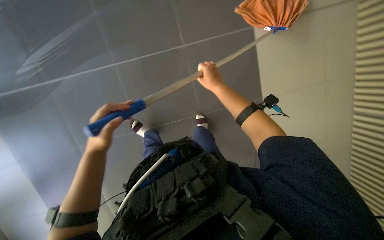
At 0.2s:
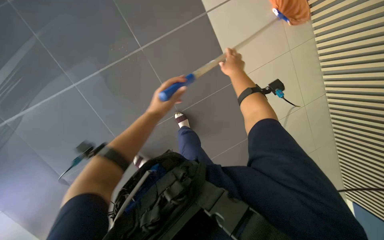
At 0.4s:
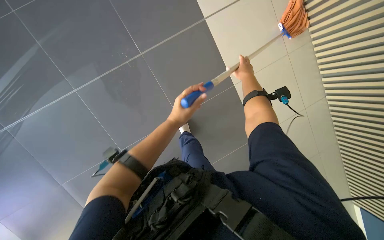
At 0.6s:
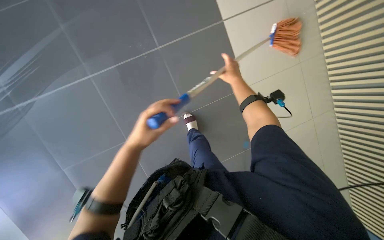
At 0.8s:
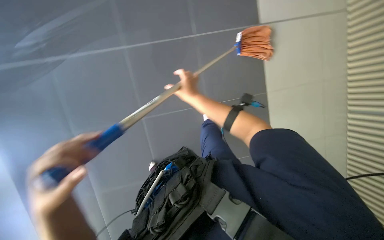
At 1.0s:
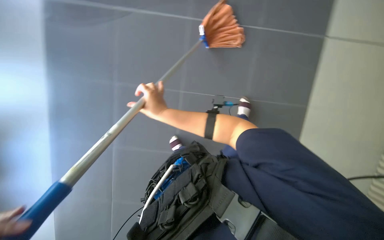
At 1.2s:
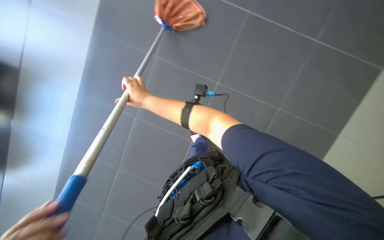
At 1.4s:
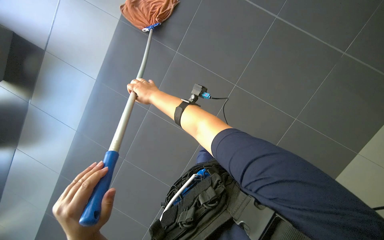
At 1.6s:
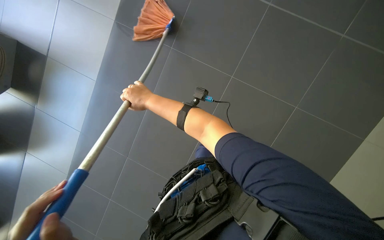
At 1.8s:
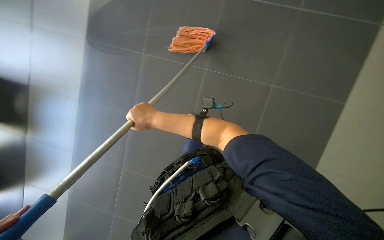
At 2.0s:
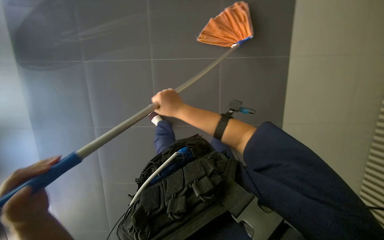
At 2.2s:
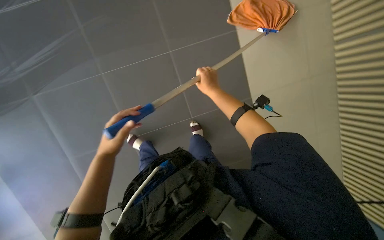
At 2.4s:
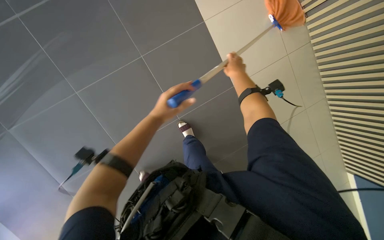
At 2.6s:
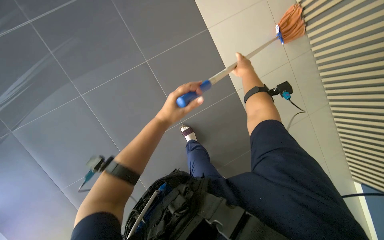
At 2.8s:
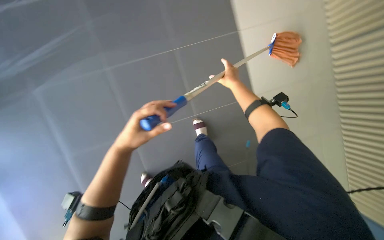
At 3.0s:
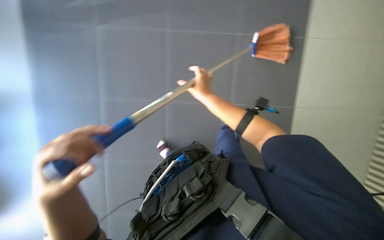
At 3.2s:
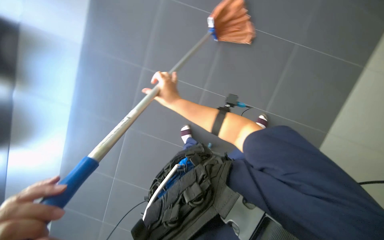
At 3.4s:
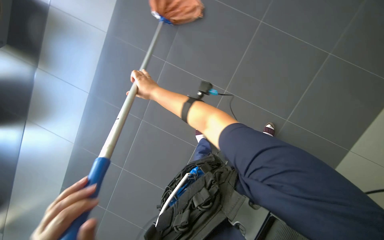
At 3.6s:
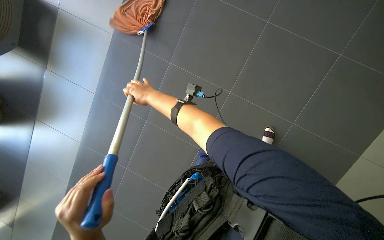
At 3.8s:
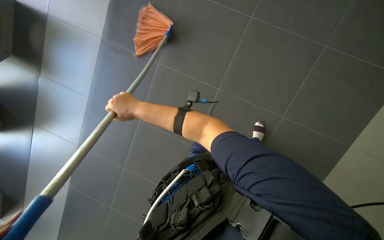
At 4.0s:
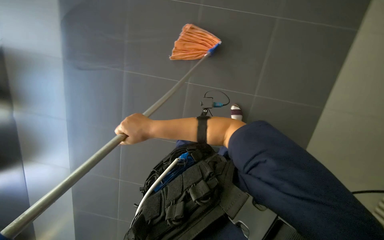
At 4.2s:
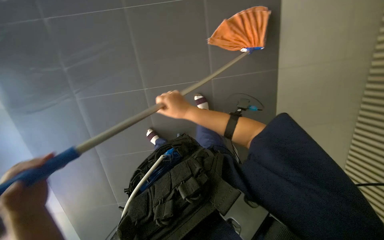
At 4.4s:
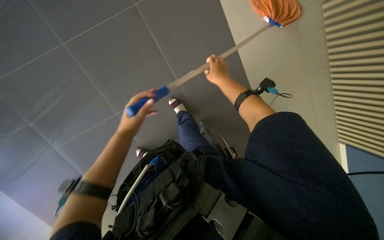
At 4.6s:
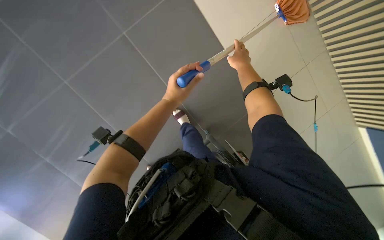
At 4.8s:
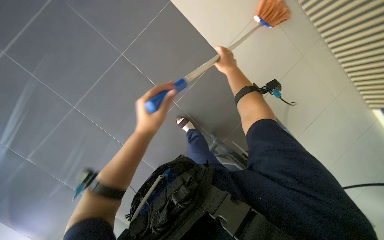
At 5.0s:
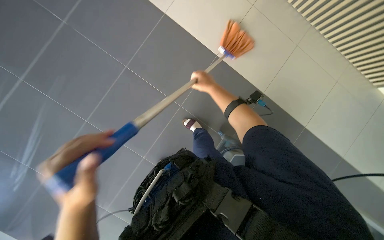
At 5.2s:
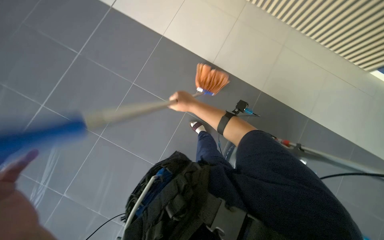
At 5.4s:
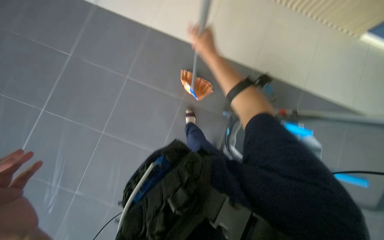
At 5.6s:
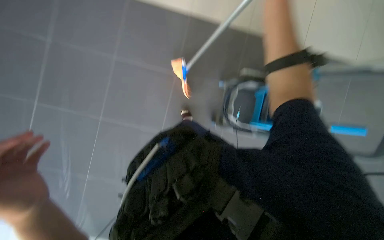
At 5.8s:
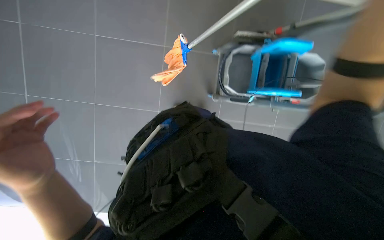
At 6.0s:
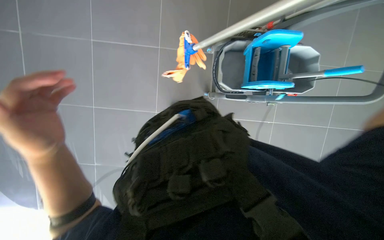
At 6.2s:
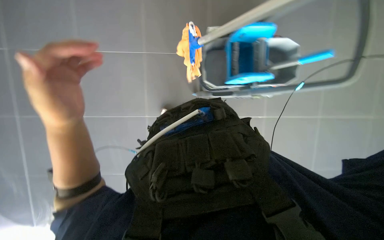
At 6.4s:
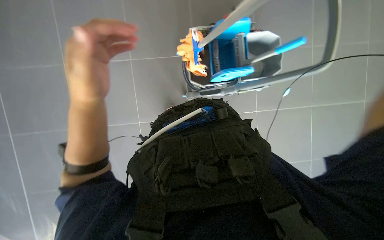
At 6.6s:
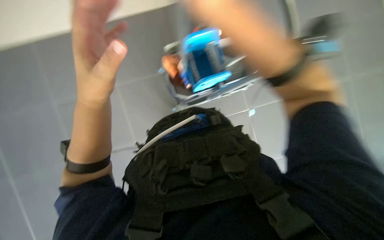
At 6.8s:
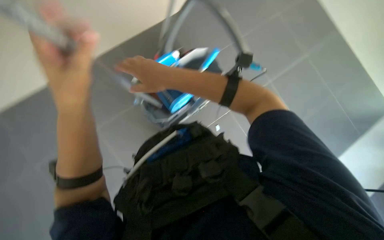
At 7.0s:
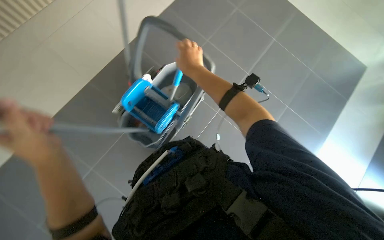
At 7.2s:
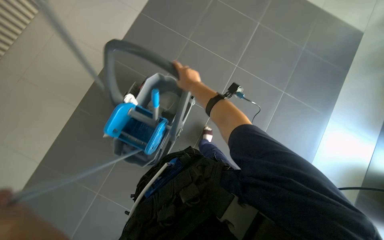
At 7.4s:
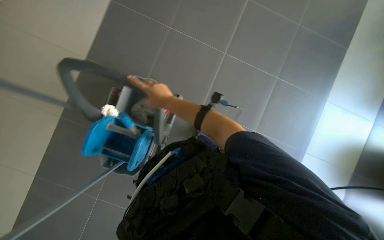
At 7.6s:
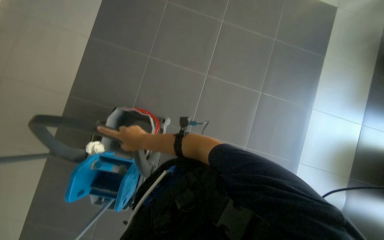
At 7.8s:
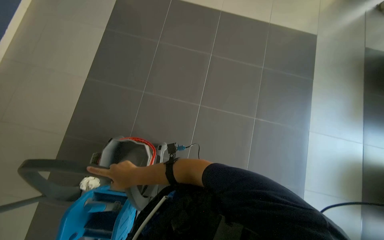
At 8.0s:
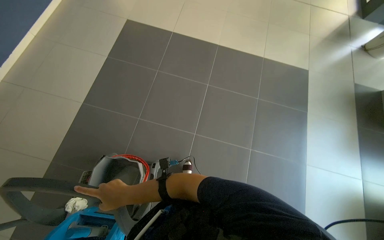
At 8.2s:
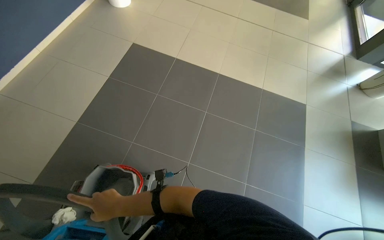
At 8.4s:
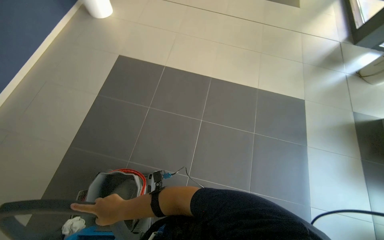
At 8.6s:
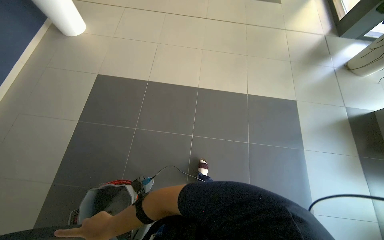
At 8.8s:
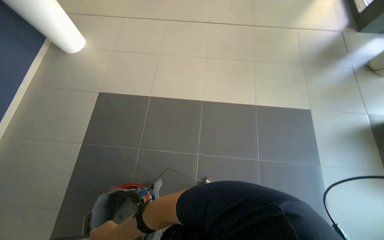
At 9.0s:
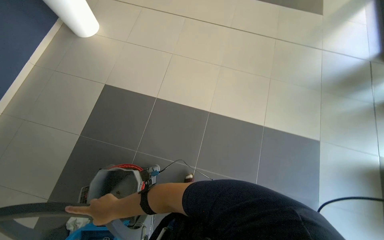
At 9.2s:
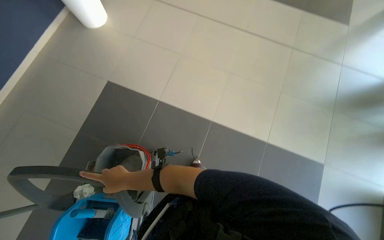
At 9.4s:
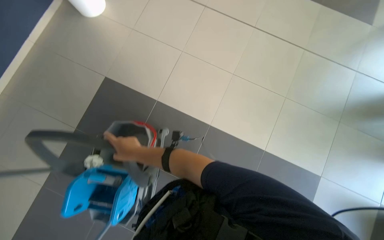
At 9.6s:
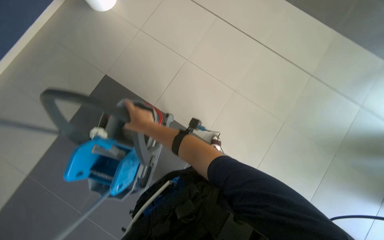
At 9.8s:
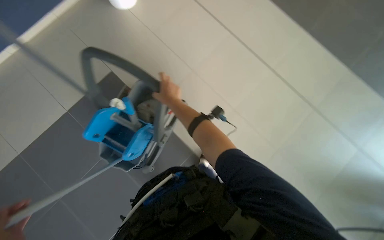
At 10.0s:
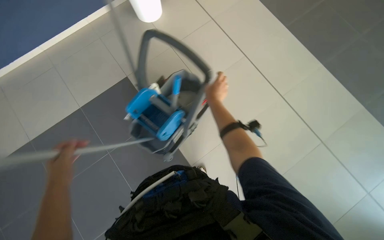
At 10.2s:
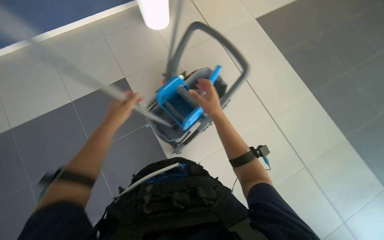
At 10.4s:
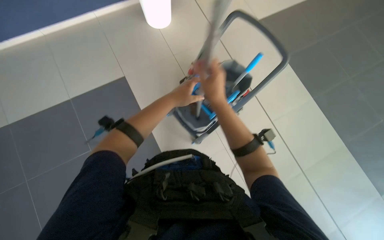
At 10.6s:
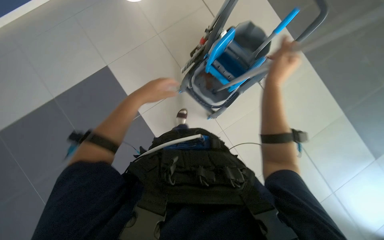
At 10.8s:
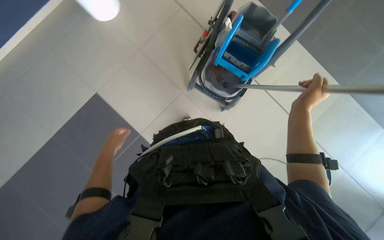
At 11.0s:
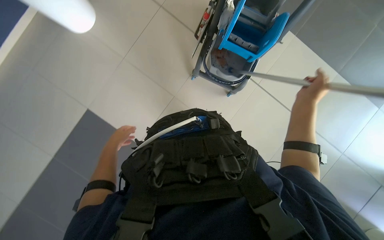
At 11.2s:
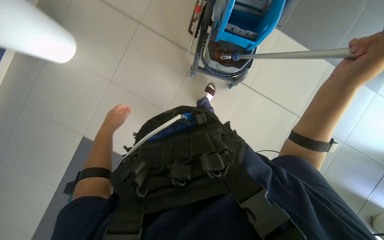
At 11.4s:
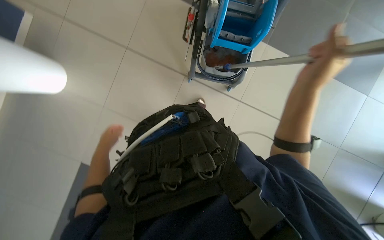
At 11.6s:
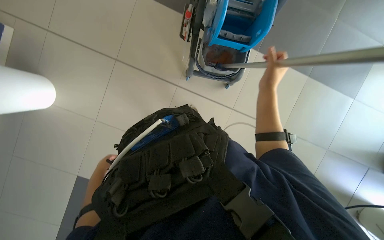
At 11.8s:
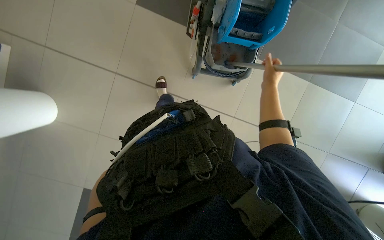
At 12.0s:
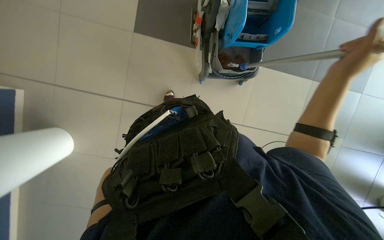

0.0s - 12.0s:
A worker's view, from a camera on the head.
Job: mopping floor.
The whole recording: Mopping floor. The worker continues mopping the tiled floor with a white mop head.
1.6s - 3.0s: The camera is aimed some 20 degrees further to the right. The right hand goes roughly 30 cm to the right.
3.0s - 4.4s: The right hand moves roughly 10 cm to the left and comes back.
4.4s - 6.0s: The scene turns approximately 30 degrees counterclockwise in the picture.
6.0s - 7.6s: The wearer looks about 35 degrees further to the right.
7.6s - 9.0s: The wearer moves some 80 cm. The wearer looks roughly 20 degrees further upward.
9.0s - 10.4s: The right hand moves up the picture and to the right, roughly 60 cm.
10.4s - 12.0s: The right hand shifts about 25 cm to the right and nearer to the camera.

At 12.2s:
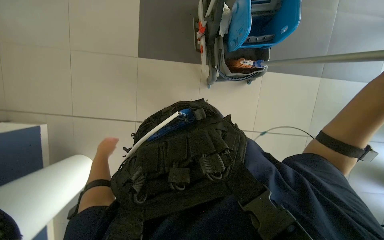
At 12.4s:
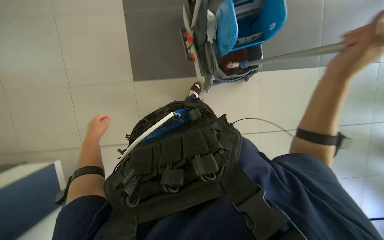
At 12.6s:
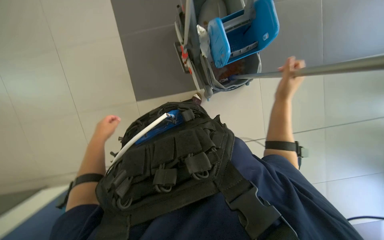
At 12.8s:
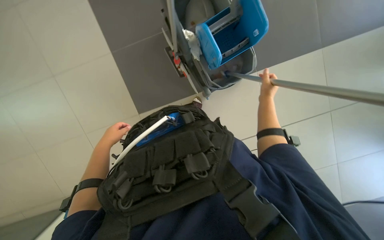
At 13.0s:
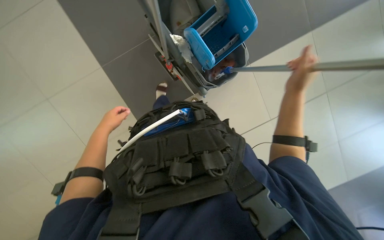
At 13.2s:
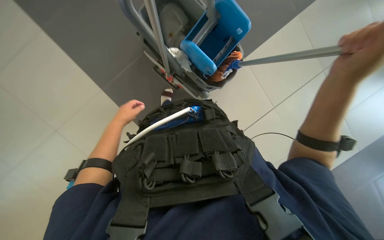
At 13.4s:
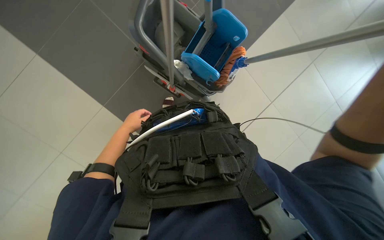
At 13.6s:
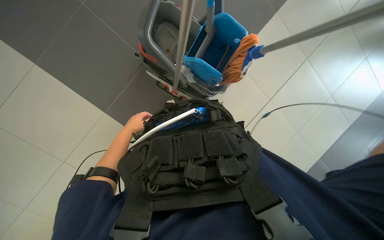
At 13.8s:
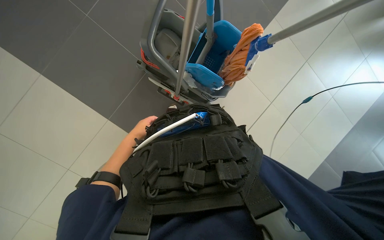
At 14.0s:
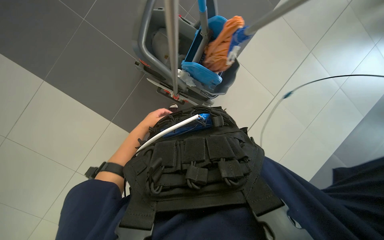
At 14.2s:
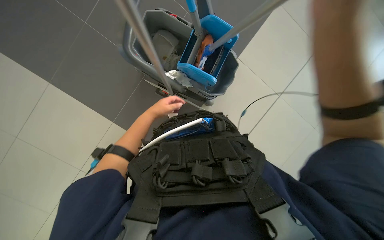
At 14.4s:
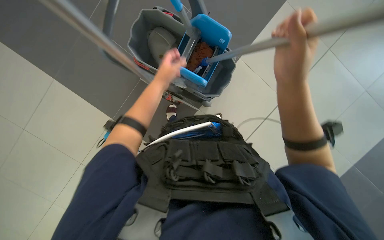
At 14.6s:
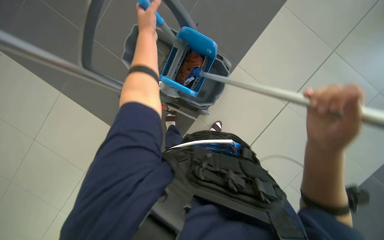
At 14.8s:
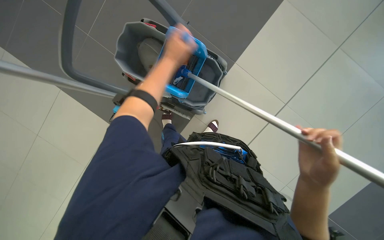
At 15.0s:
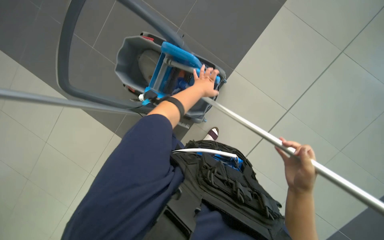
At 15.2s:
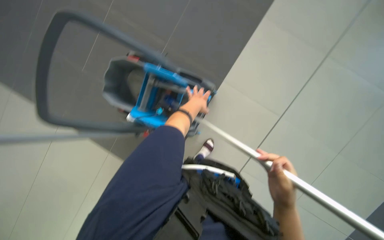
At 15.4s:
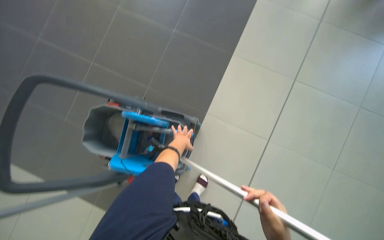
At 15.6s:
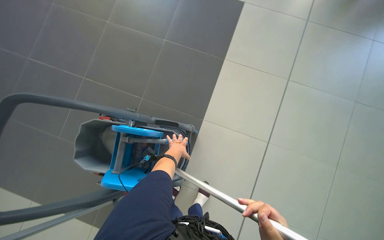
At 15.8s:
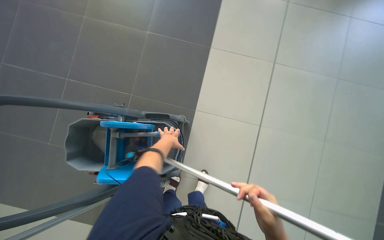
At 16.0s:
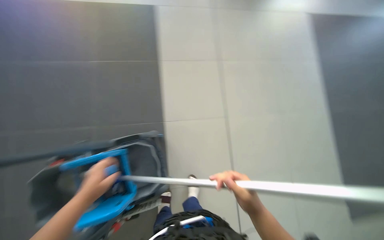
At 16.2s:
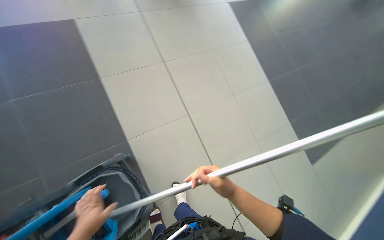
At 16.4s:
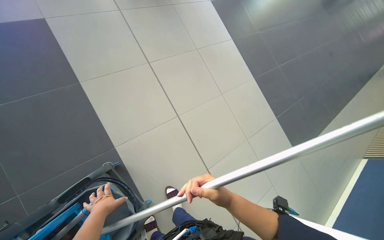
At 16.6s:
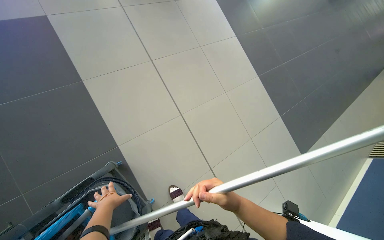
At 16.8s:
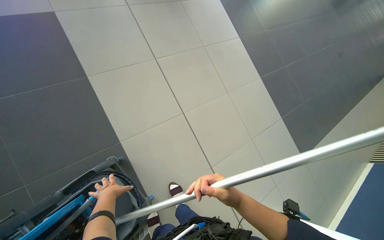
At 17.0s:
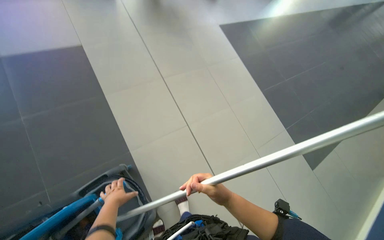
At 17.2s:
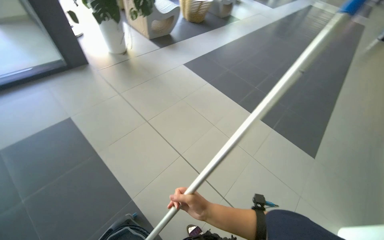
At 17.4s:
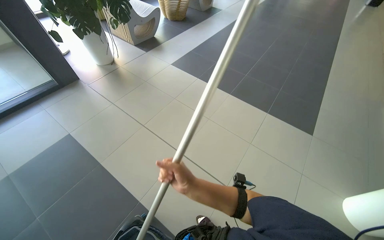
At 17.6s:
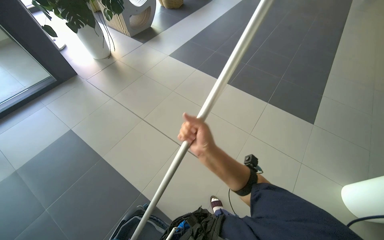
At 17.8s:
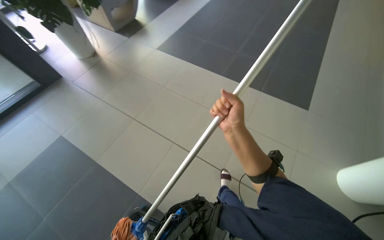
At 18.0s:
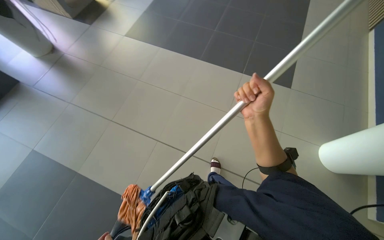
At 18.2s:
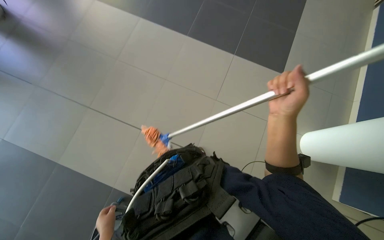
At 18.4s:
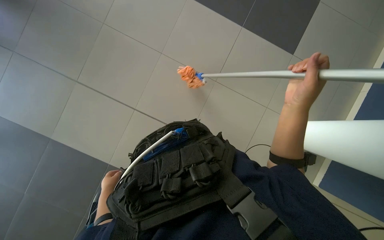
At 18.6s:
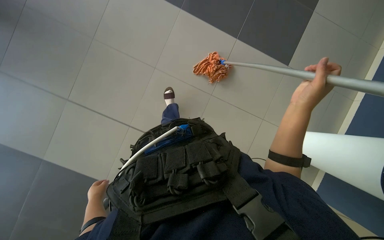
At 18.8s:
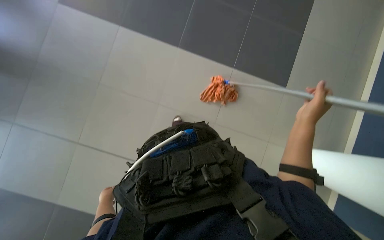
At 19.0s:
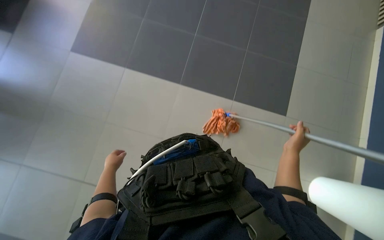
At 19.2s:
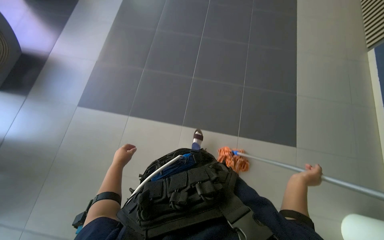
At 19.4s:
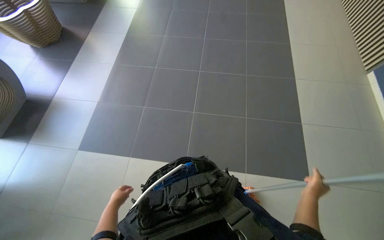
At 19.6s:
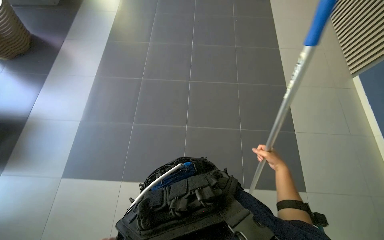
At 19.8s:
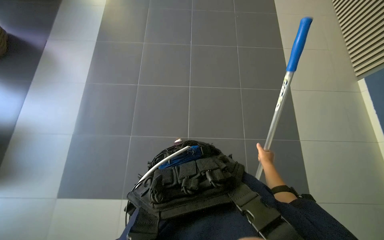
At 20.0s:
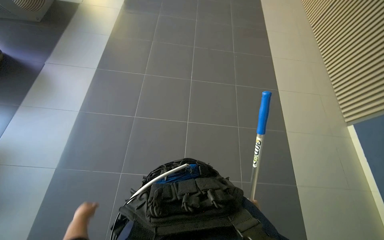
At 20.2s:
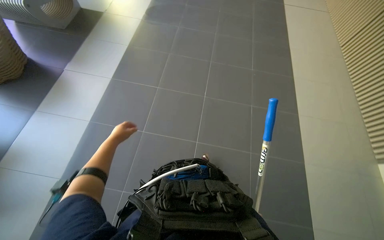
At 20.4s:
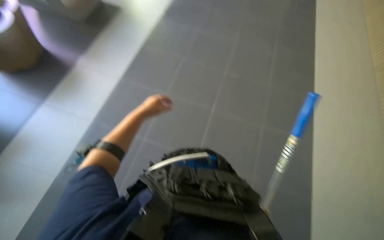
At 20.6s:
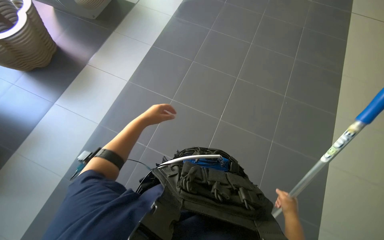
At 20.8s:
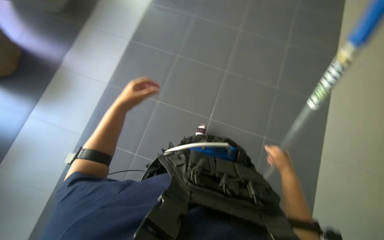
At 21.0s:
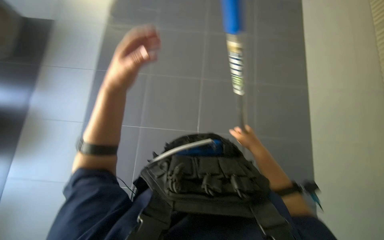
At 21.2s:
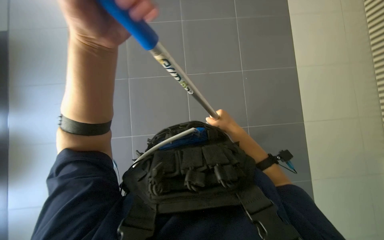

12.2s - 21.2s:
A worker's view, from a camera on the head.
Job: mopping floor.
The whole recording: Mopping floor. The worker continues mopping the tiled floor with a white mop head.
12.2s - 13.8s: The camera pitches upward, by roughly 15 degrees. Everything in view rotates about 30 degrees counterclockwise. The left hand heads up the picture, covering some 35 cm.
15.2s - 16.6s: The head rotates approximately 60 degrees to the right.
16.6s - 18.2s: The camera travels some 50 cm. Everything in view rotates some 40 degrees counterclockwise.
18.2s - 19.8s: The camera pitches upward, by approximately 20 degrees. The right hand heads farther from the camera, covering some 40 cm.
19.8s - 21.2s: The head travels approximately 40 cm.
